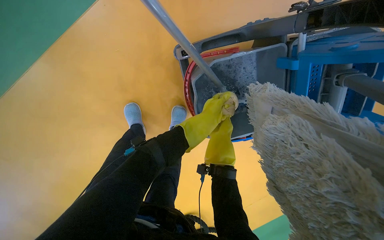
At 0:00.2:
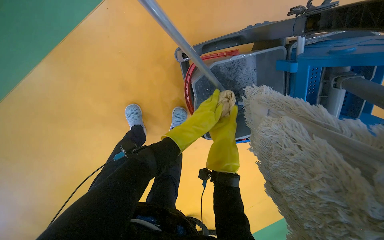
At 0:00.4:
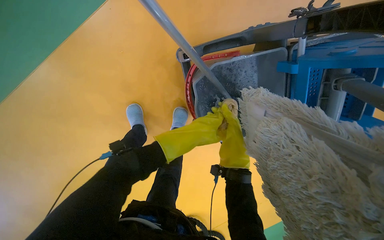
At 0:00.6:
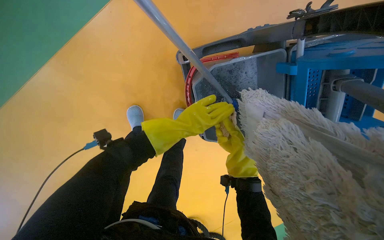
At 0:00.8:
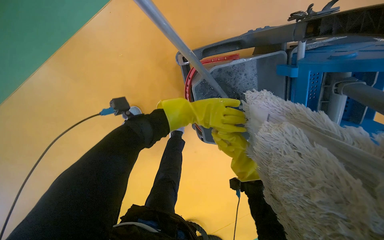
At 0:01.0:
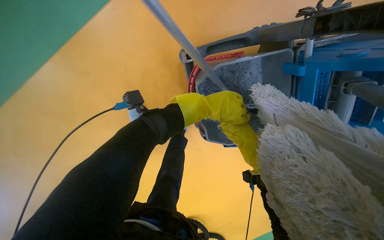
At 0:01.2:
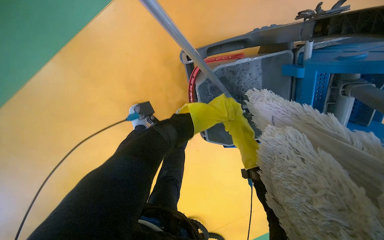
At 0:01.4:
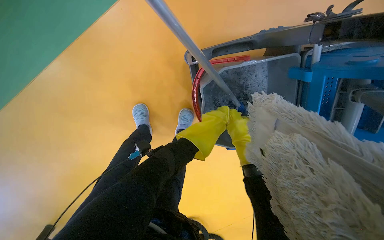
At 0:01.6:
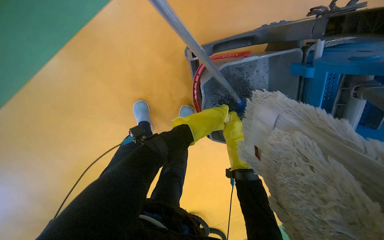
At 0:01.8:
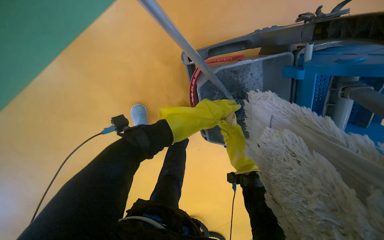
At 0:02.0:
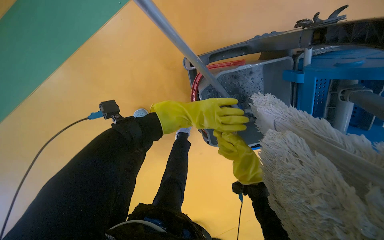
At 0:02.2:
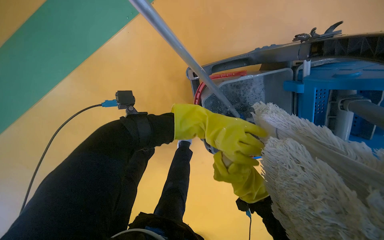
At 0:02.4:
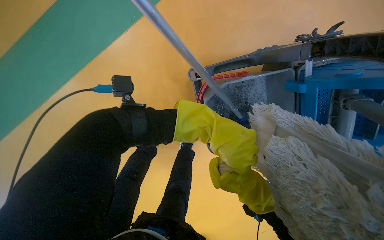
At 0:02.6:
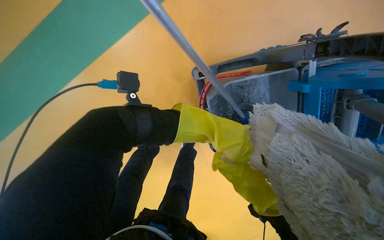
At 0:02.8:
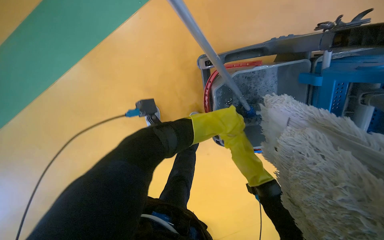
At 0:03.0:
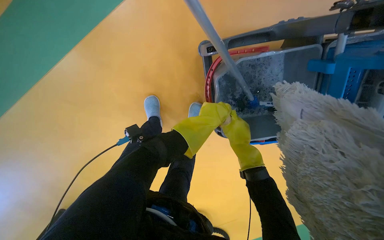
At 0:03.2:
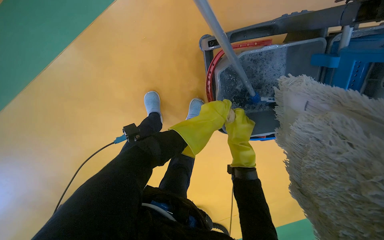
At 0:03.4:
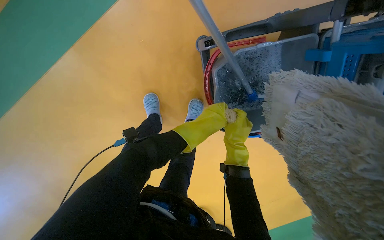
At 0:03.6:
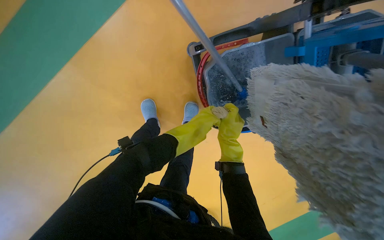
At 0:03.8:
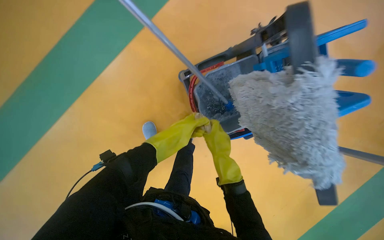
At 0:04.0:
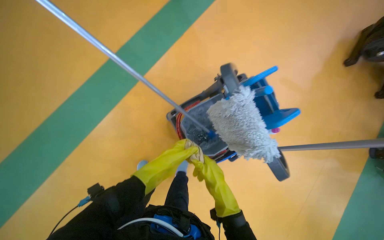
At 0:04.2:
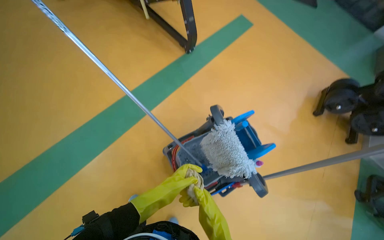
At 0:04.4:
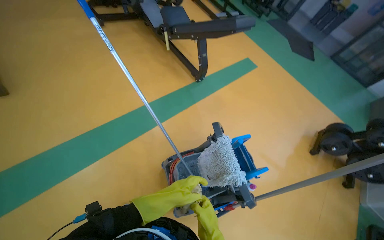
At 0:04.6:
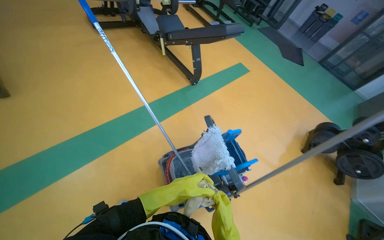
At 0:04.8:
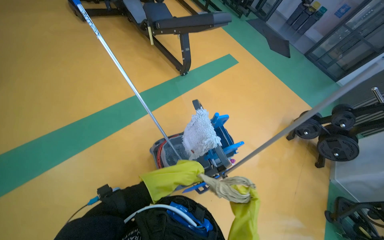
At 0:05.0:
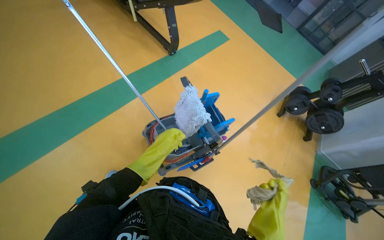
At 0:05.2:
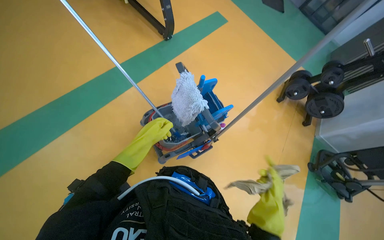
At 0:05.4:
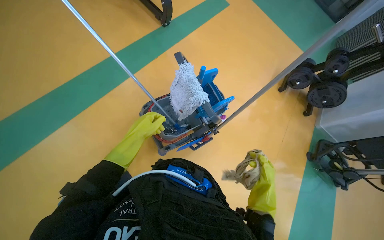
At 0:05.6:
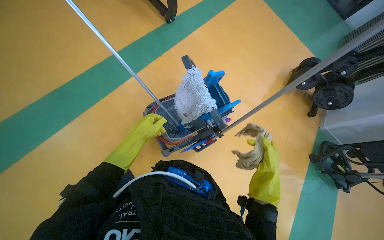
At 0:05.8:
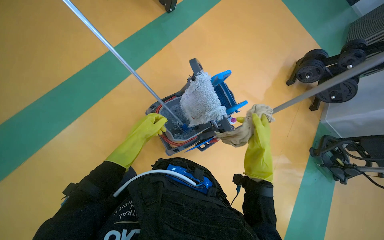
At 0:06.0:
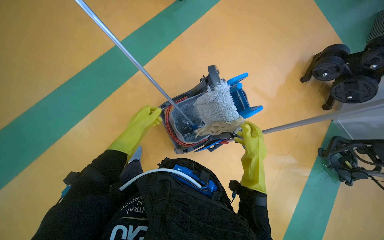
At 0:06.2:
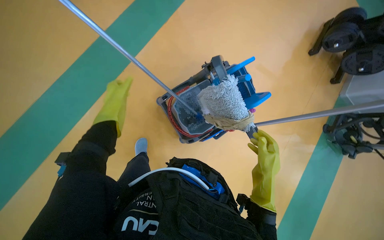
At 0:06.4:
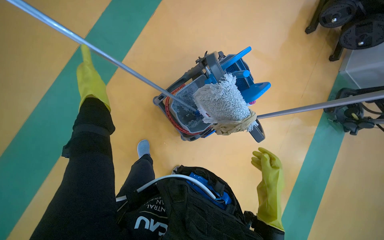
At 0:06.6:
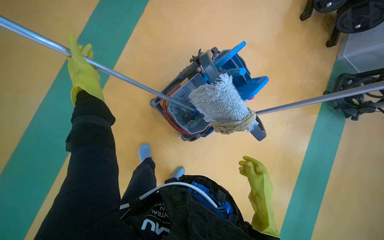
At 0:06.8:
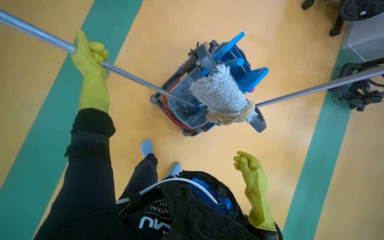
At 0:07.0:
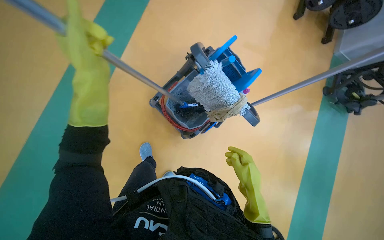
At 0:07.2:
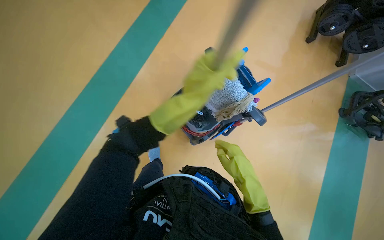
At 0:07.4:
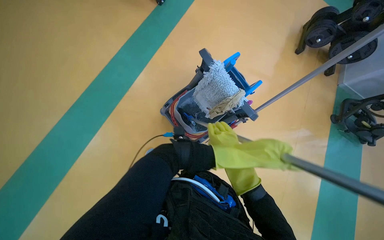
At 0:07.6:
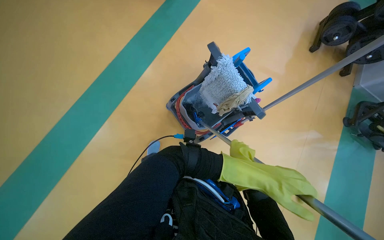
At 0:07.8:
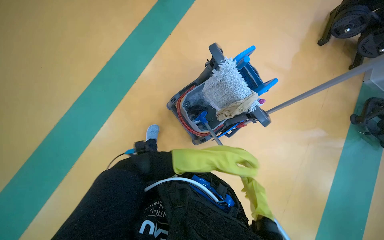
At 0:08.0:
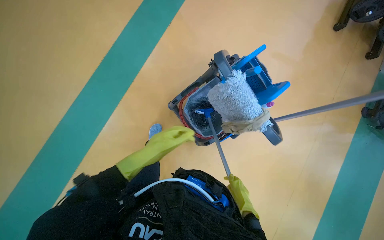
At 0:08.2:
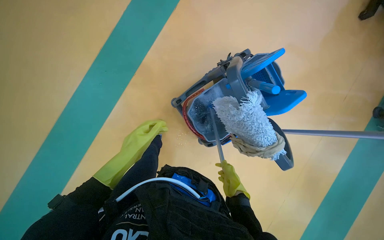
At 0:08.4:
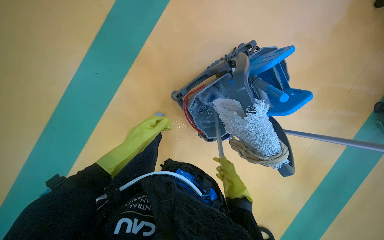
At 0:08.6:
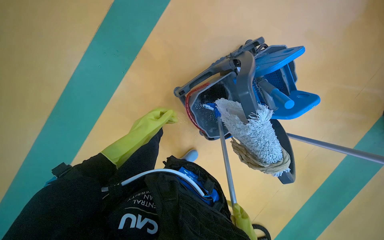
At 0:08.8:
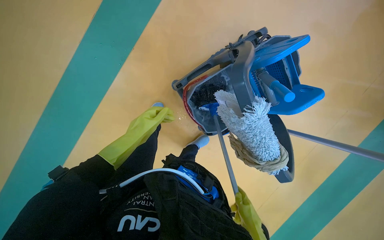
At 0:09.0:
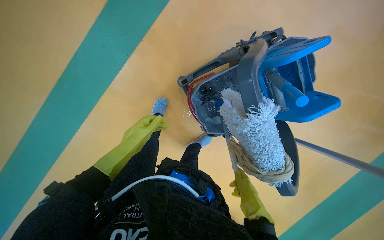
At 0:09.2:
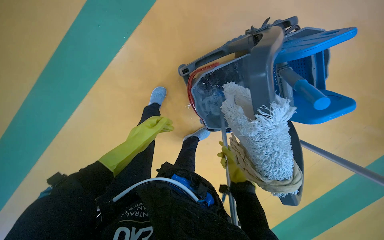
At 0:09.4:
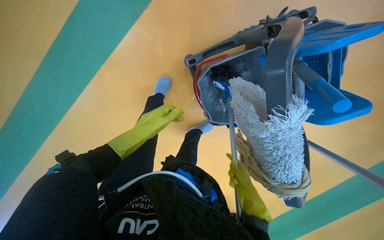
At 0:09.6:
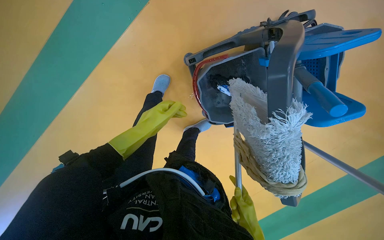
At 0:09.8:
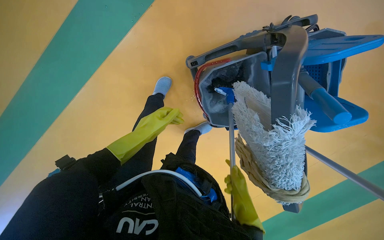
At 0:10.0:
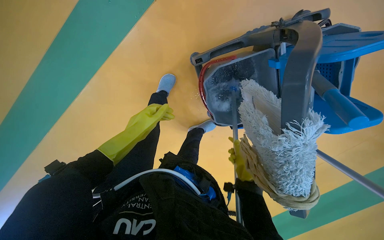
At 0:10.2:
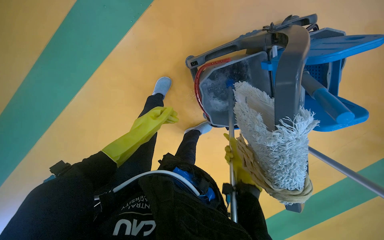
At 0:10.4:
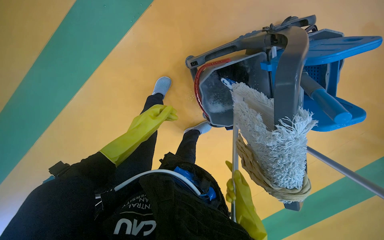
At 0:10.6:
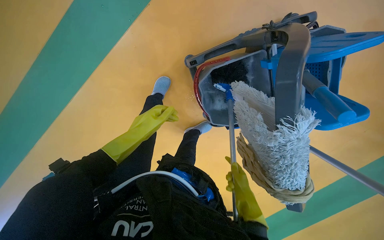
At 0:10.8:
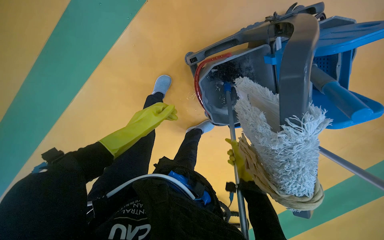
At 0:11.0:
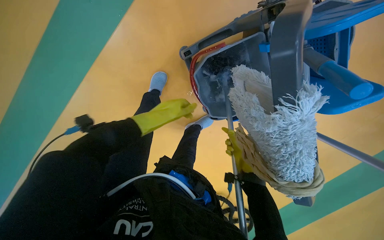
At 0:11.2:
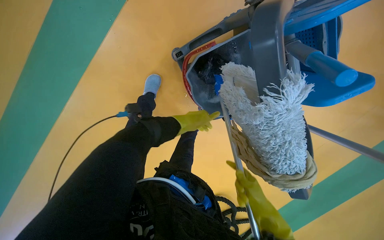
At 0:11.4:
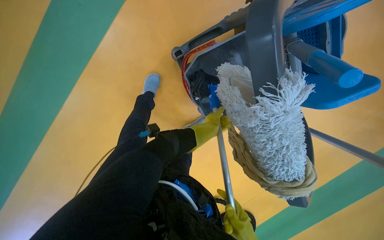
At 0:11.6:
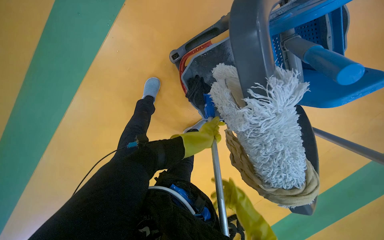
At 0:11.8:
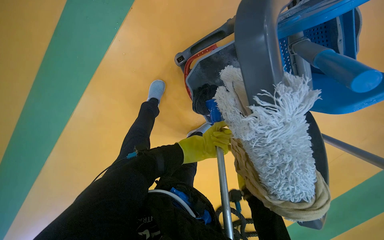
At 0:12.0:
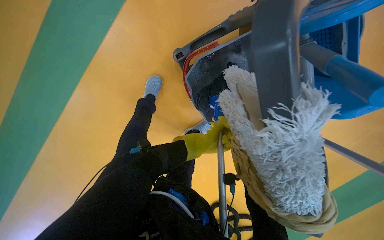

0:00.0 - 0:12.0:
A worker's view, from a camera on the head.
Job: preparing cleaning supplies.
The whole recording: Preparing mop for floor cleaning. The worker prepares the mop for floor cleaning by dipping and wringing it in the bucket.
0:00.0 - 0:01.6: The left hand moves nearer and farther over some 25 cm, changing direction 2 times.
0:01.6 - 0:03.0: The left hand swings nearer and farther, some 25 cm each way, with 3 reversals.
0:03.0 - 0:04.4: The wearer moves approximately 60 cm. The view tips upward by some 55 degrees.
0:04.4 - 0:06.0: The view tilts roughly 25 degrees downward. The left hand travels to the left by approximately 10 cm.
0:07.6 - 0:09.0: The wearer's head swings approximately 15 degrees to the left. The view tips downward by about 15 degrees. The left hand heads to the left, covering about 40 cm.
0:09.0 - 0:10.4: The right hand goes up and down the picture, approximately 20 cm each way, reversing 2 times.
0:10.4 - 0:12.0: The left hand travels to the right and farther from the camera by approximately 30 cm.

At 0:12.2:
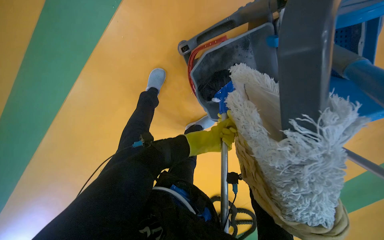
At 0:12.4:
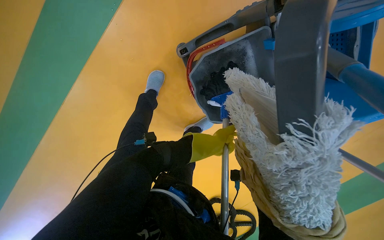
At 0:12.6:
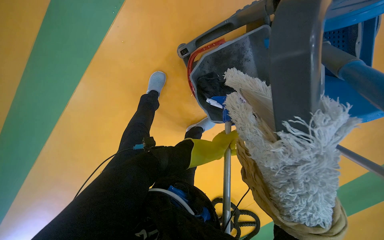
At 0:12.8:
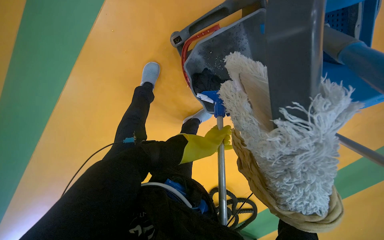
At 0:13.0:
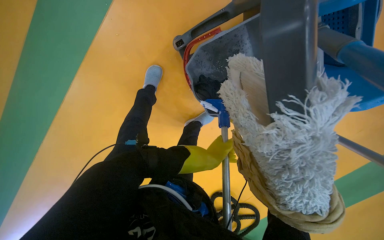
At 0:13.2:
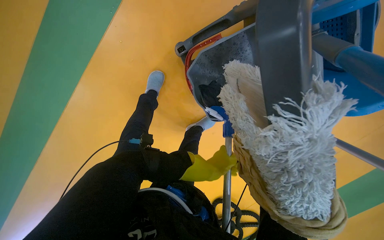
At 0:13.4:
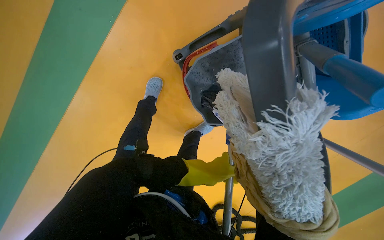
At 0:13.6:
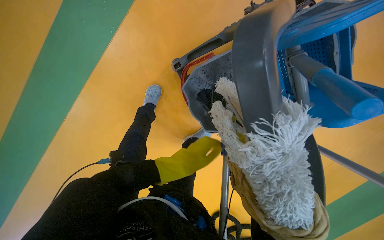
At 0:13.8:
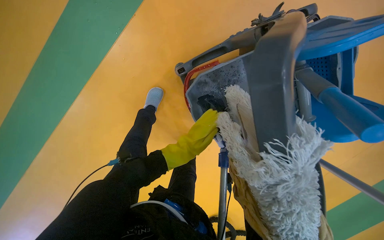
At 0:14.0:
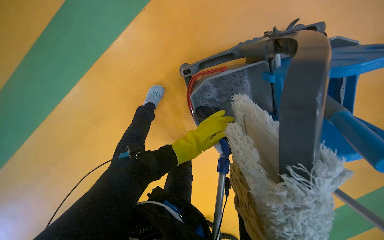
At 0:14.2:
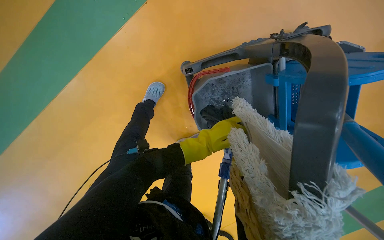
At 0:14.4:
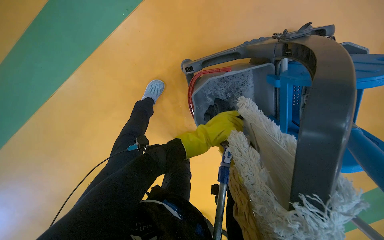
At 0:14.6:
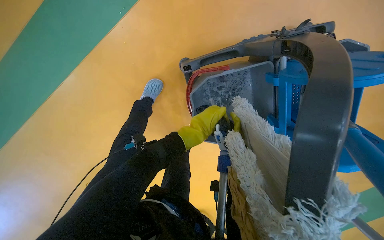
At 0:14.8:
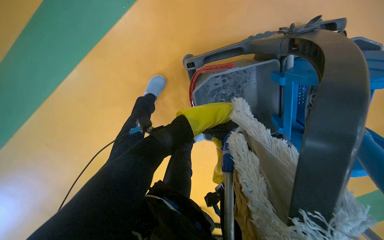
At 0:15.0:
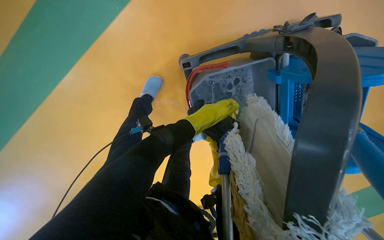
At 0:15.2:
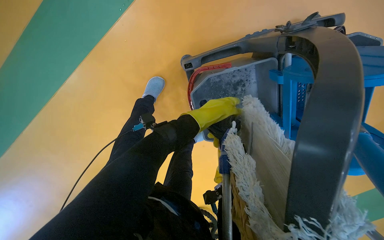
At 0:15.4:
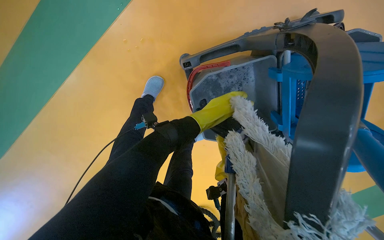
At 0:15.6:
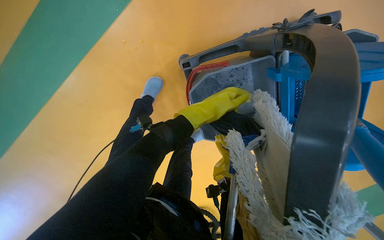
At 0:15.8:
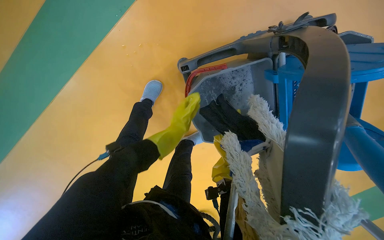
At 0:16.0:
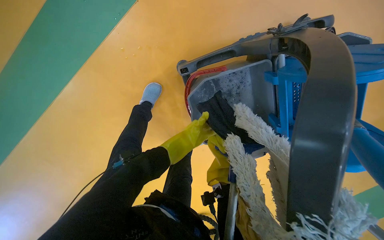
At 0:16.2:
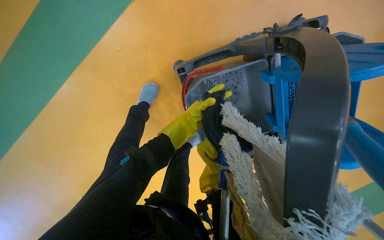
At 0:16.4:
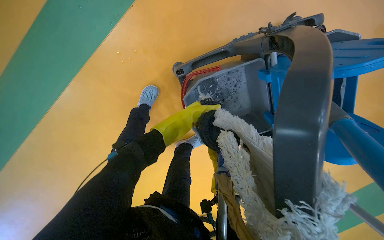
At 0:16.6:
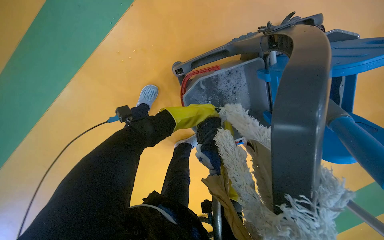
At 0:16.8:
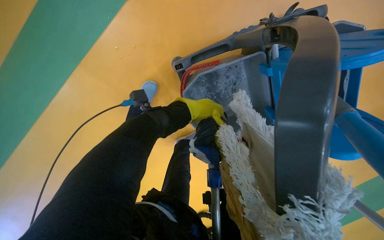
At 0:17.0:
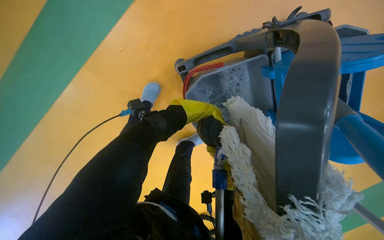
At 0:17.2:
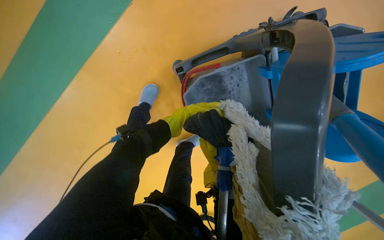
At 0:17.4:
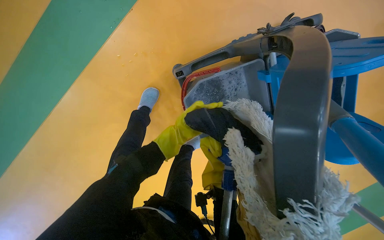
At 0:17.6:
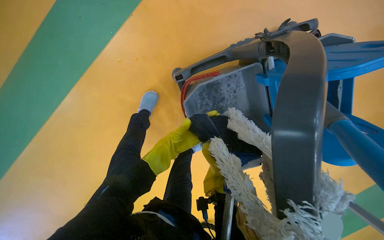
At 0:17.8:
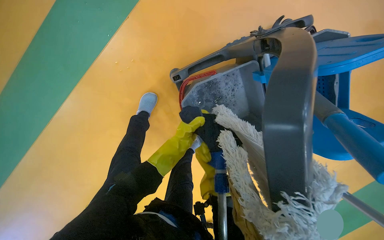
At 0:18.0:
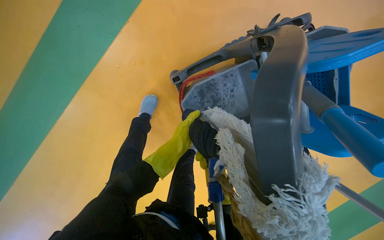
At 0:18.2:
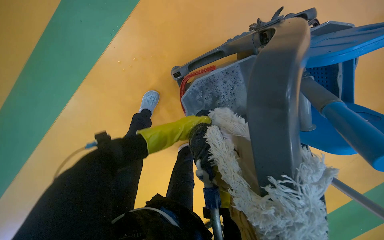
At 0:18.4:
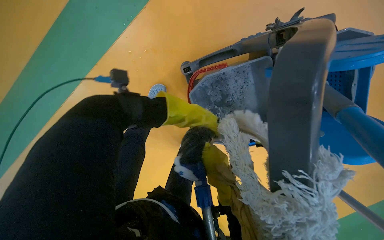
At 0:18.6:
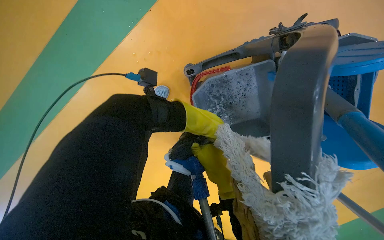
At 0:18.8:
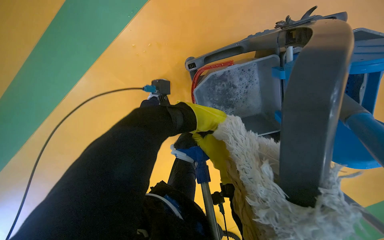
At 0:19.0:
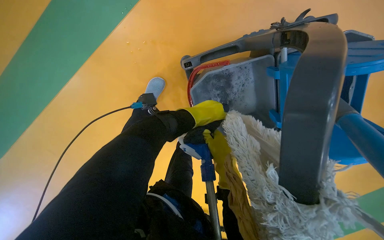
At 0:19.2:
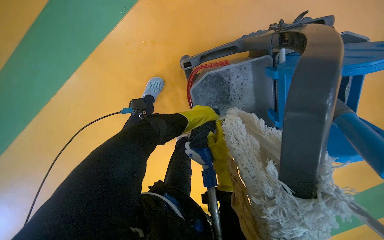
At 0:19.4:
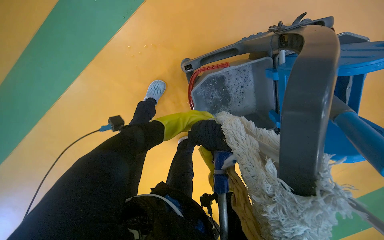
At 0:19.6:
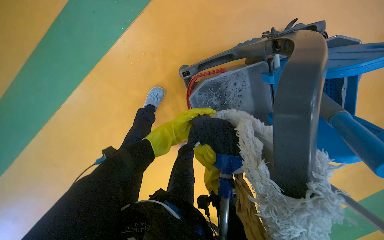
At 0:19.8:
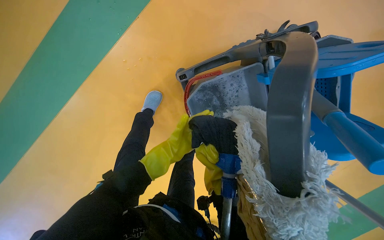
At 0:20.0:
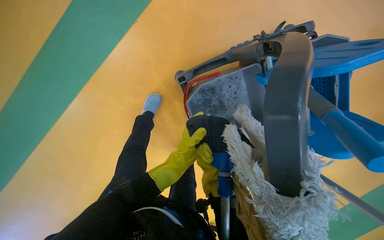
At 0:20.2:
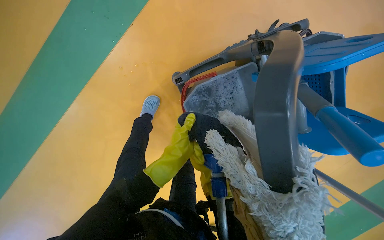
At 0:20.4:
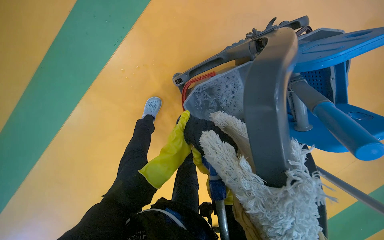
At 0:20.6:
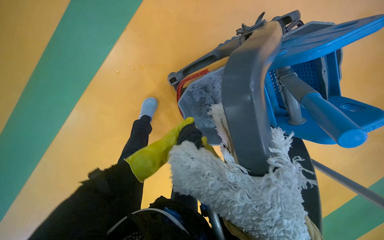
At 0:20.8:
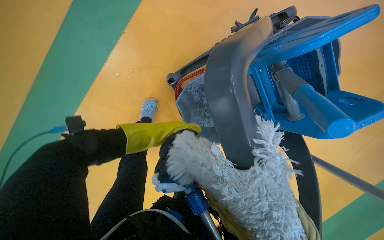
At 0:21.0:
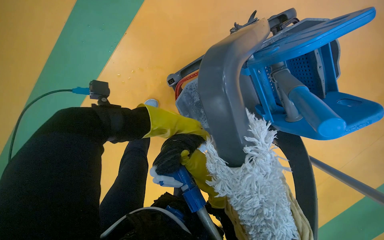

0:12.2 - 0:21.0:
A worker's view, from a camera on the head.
Job: preparing cleaning supplies.
The whole recording: Preparing mop for floor cleaning. The worker prepares the mop for floor cleaning by dipping and wringing it in the bucket.
0:13.6 - 0:15.2: The left hand shifts some 20 cm up the picture, and reaches roughly 15 cm farther from the camera, then returns.
0:16.6 - 0:18.0: The left hand swings nearer and farther, approximately 15 cm each way, with 3 reversals.
0:18.0 - 0:19.6: The left hand swings nearer and farther, some 10 cm each way, with 4 reversals.
